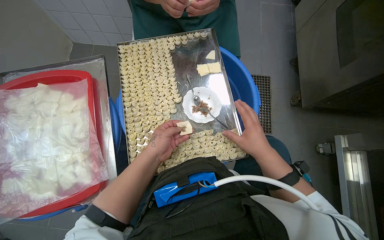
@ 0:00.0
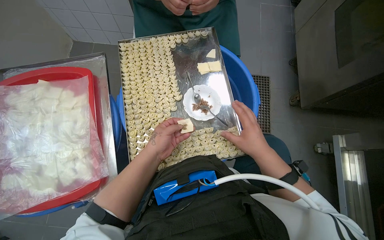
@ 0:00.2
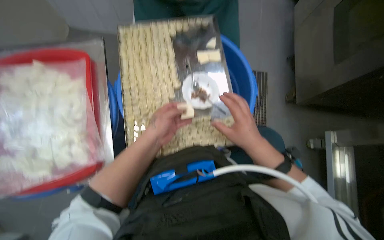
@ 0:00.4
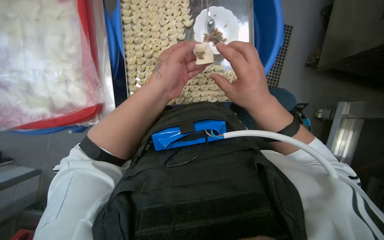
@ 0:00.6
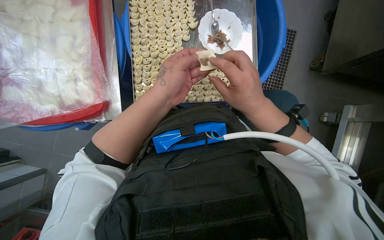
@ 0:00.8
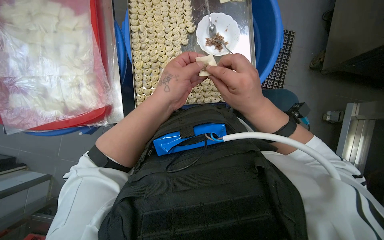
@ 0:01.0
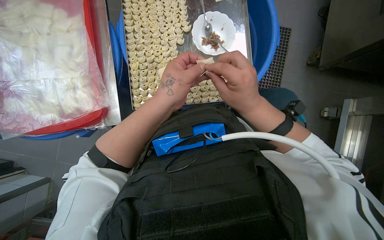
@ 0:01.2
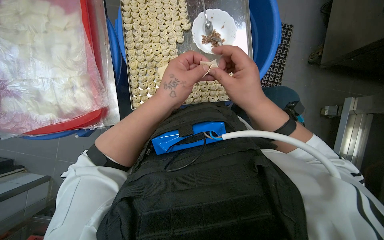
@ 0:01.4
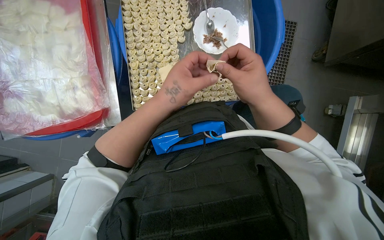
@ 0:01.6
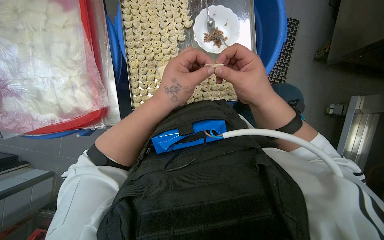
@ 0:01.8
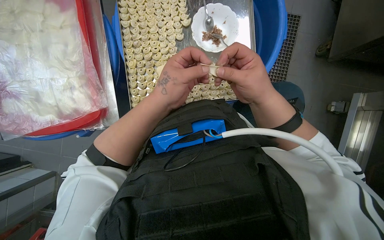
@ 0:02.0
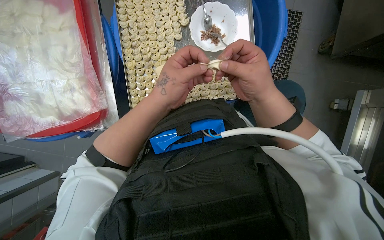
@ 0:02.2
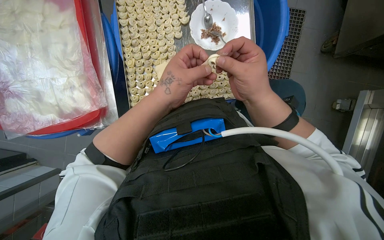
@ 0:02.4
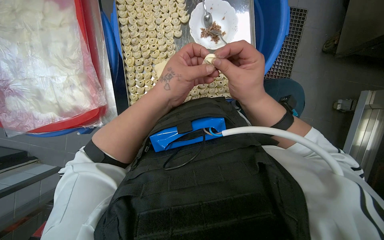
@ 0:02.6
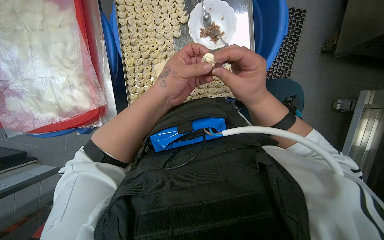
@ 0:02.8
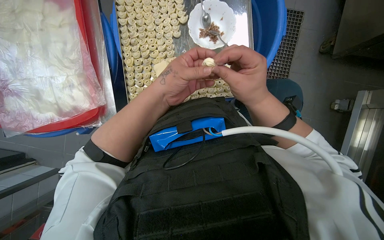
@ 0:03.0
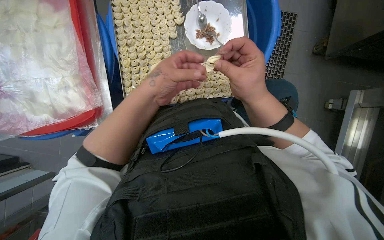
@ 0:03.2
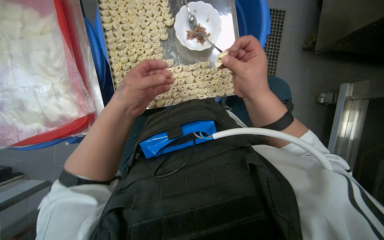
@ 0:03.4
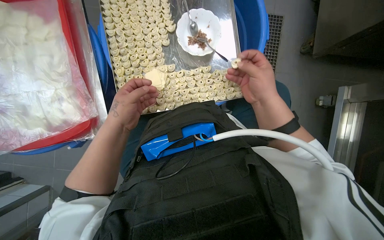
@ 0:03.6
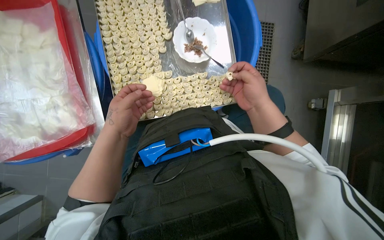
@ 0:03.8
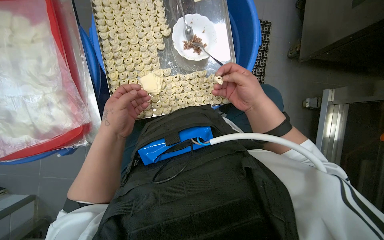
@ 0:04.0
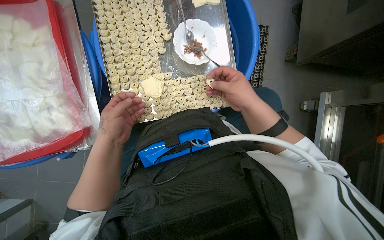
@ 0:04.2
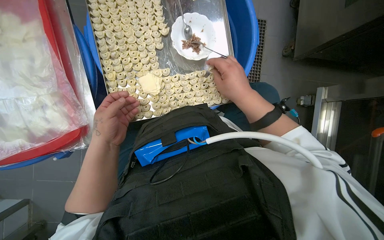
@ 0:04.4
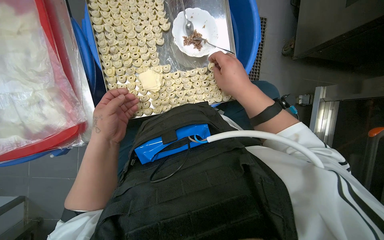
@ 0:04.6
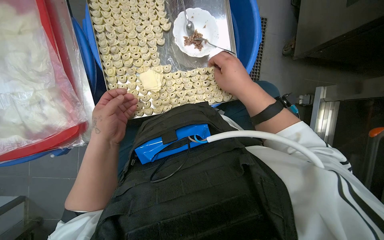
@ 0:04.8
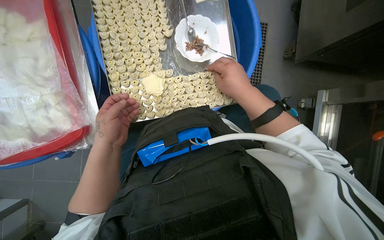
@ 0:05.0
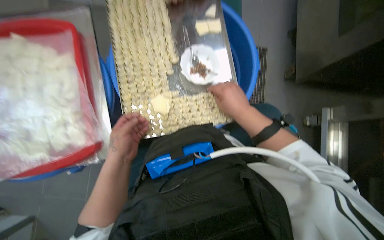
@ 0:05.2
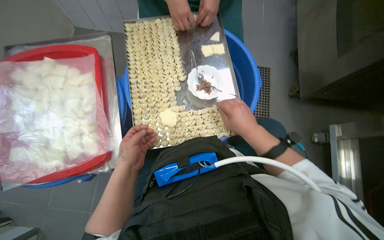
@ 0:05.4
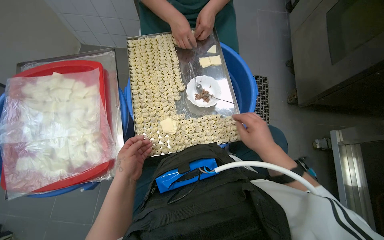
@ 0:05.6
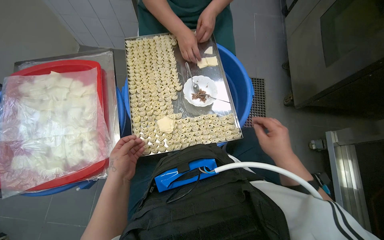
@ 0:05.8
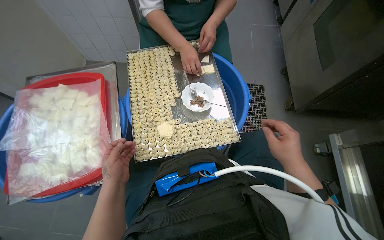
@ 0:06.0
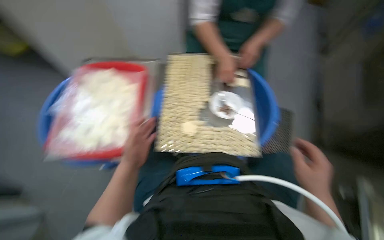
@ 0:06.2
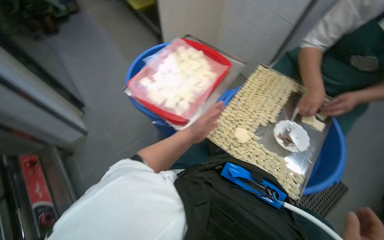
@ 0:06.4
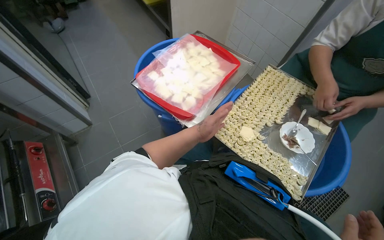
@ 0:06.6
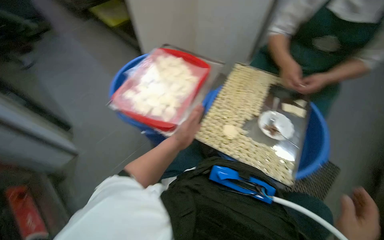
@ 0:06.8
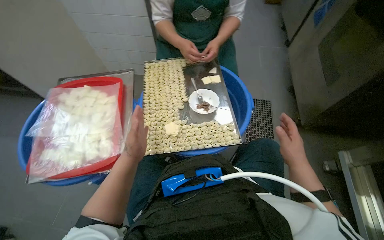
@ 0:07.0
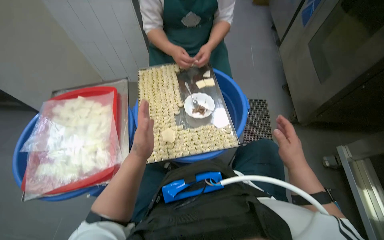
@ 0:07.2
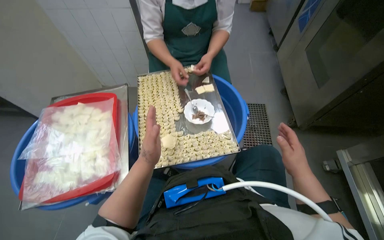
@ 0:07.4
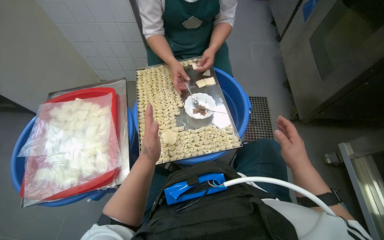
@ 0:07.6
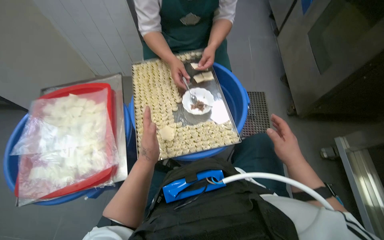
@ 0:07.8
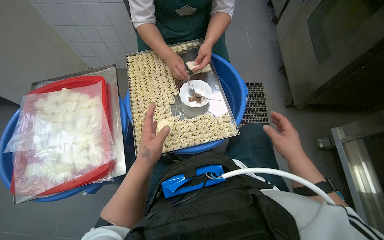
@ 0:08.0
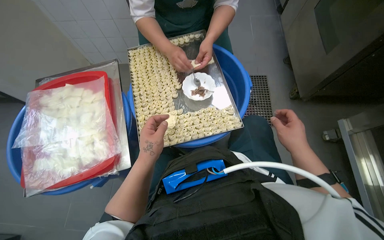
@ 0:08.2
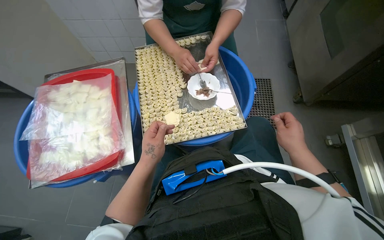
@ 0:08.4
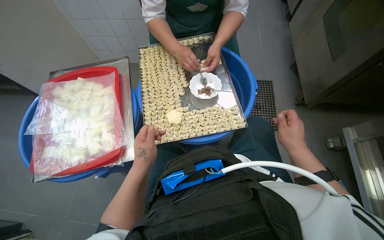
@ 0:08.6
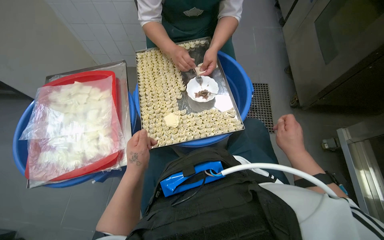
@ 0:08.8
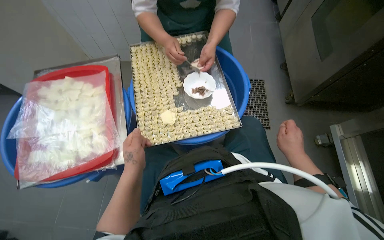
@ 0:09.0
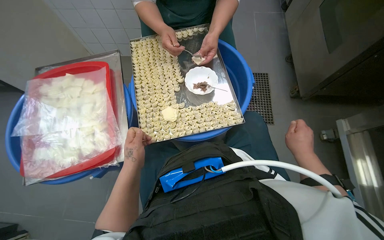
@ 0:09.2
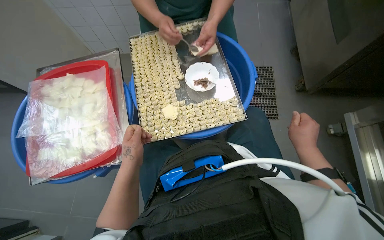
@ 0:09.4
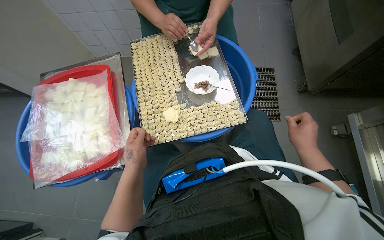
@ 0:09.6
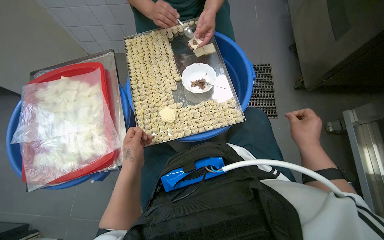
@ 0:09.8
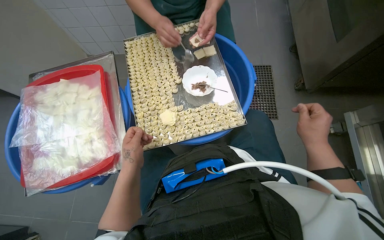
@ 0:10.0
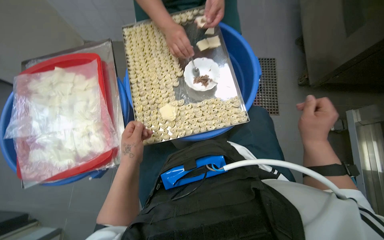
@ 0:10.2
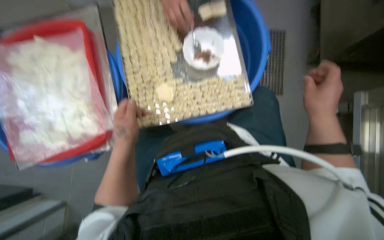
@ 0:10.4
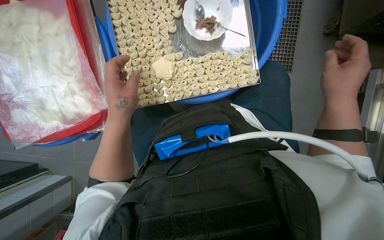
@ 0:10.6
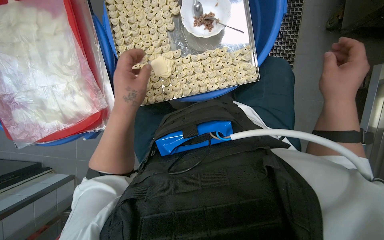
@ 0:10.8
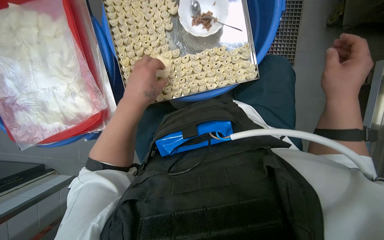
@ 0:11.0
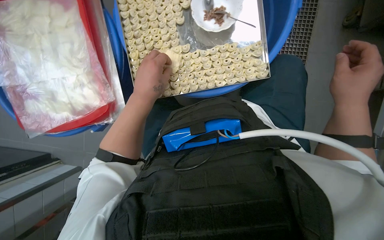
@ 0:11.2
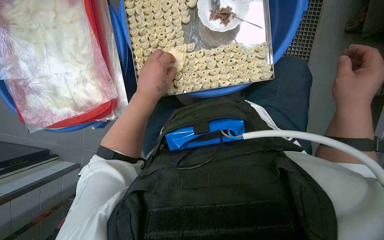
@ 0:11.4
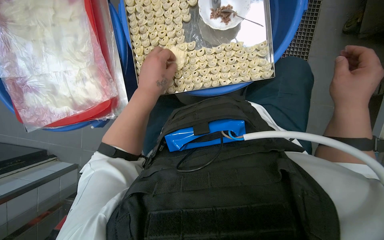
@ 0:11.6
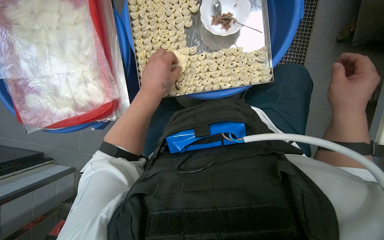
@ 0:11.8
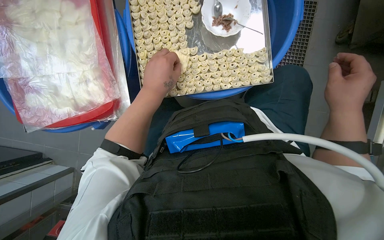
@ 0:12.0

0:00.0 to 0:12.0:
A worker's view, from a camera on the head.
Job: preparing food.
The whole recording: Filling dough pieces with meat. The worker continues to fill dough pieces with meat and shape them before placing them on a tray.
0:00.0 to 0:01.6: The view tips downward by roughly 15 degrees. The left hand heads nearer to the camera, covering approximately 10 cm.
0:01.6 to 0:03.0: The hands are busy where they are.
0:03.0 to 0:04.4: The left hand goes about 10 cm to the left.
0:04.4 to 0:06.0: The view tilts about 20 degrees upward. The right hand is displaced to the right by some 10 cm.
0:09.0 to 0:10.4: The wearer looks roughly 15 degrees further downward.
0:10.4 to 0:12.0: The hands are busy where they are.

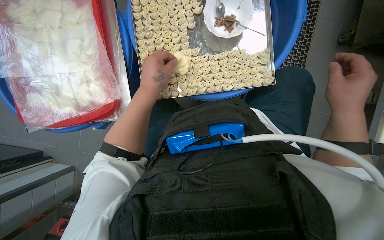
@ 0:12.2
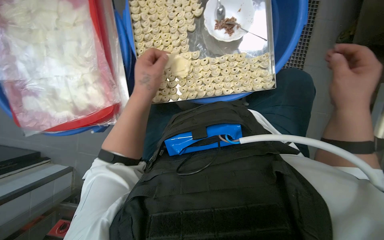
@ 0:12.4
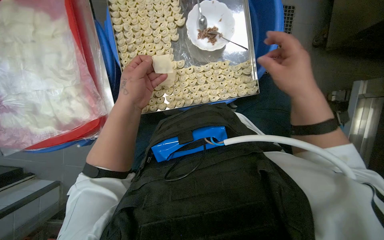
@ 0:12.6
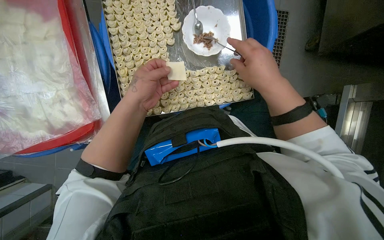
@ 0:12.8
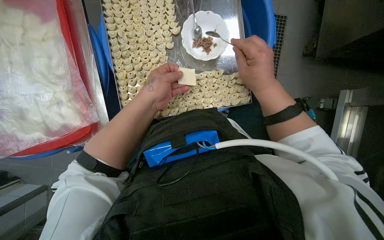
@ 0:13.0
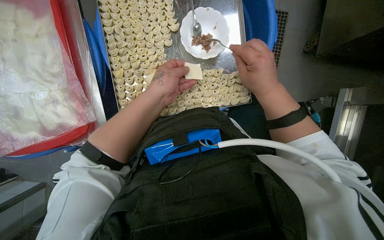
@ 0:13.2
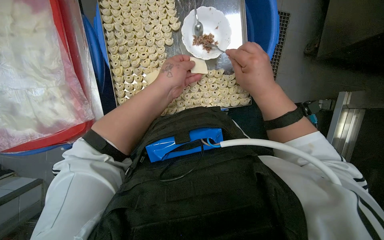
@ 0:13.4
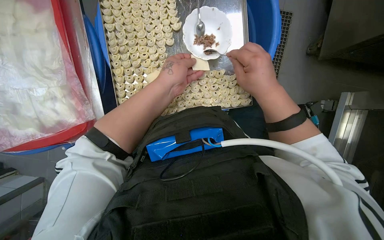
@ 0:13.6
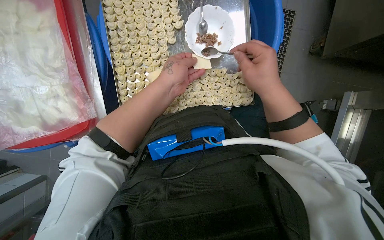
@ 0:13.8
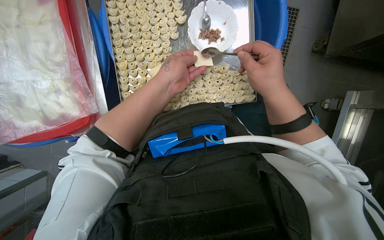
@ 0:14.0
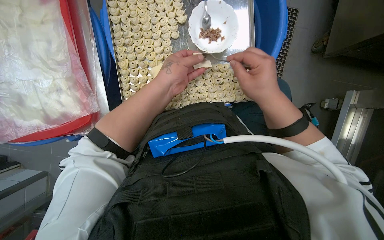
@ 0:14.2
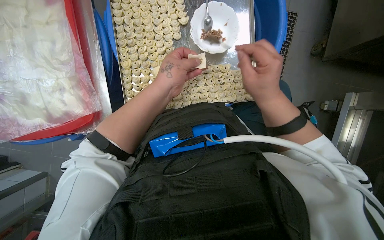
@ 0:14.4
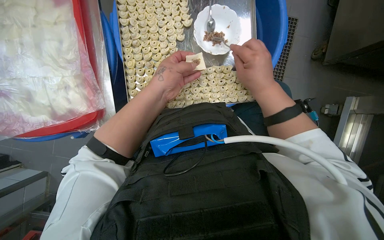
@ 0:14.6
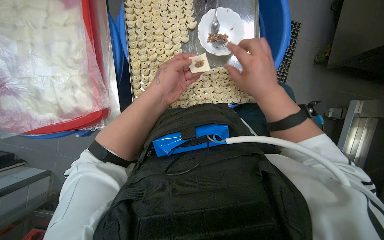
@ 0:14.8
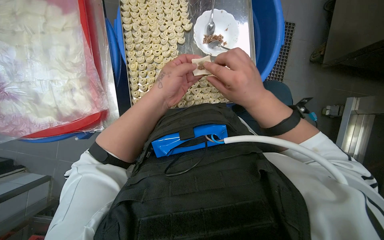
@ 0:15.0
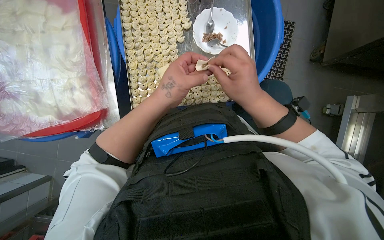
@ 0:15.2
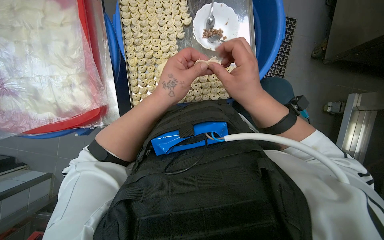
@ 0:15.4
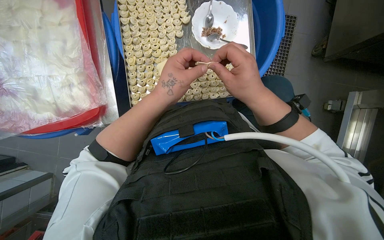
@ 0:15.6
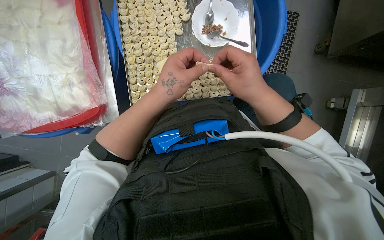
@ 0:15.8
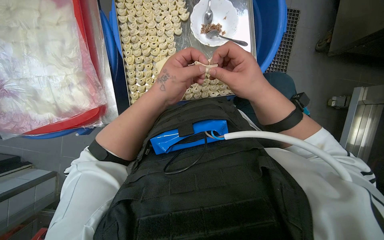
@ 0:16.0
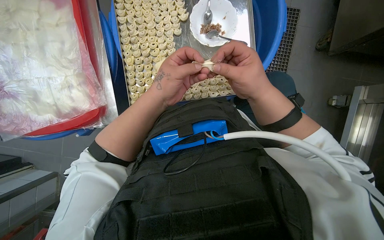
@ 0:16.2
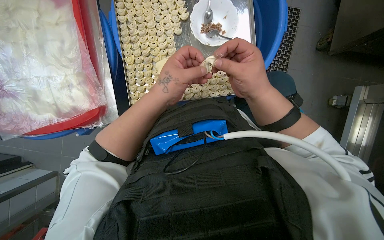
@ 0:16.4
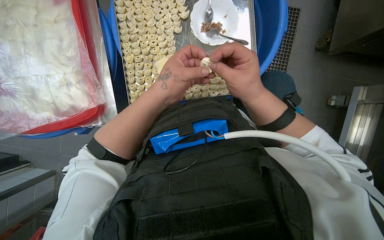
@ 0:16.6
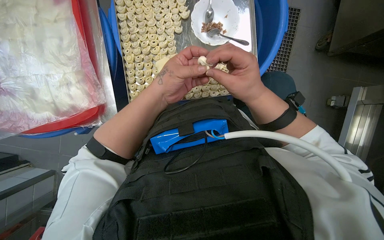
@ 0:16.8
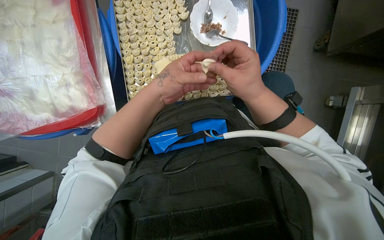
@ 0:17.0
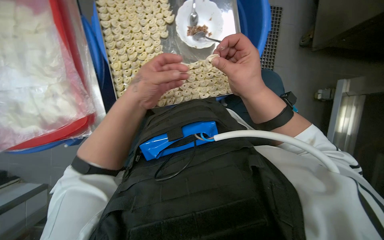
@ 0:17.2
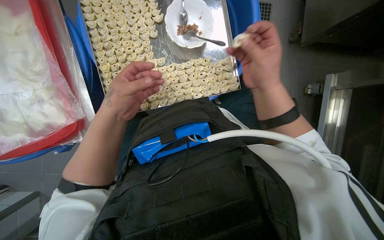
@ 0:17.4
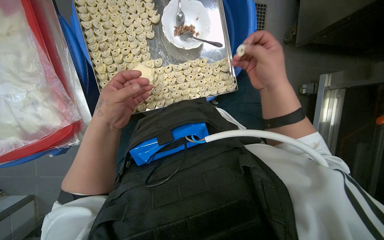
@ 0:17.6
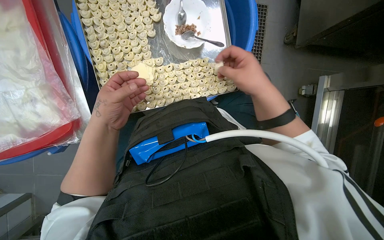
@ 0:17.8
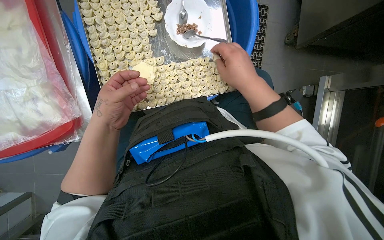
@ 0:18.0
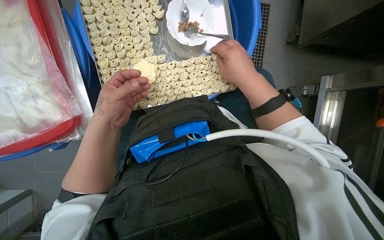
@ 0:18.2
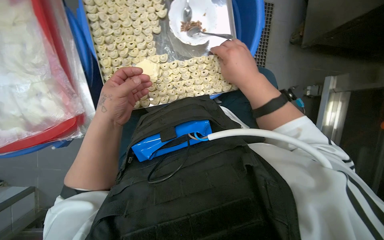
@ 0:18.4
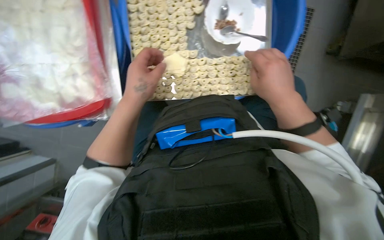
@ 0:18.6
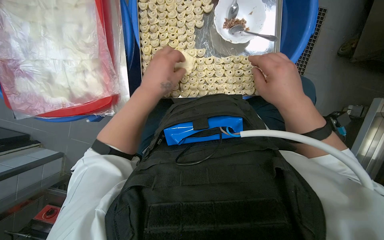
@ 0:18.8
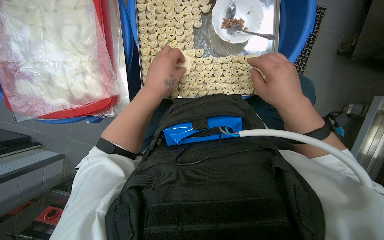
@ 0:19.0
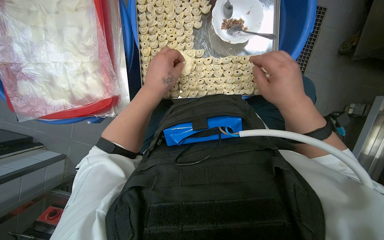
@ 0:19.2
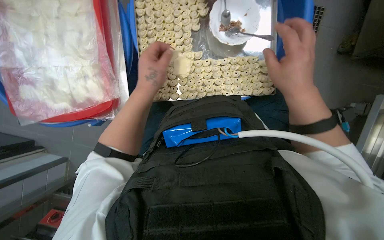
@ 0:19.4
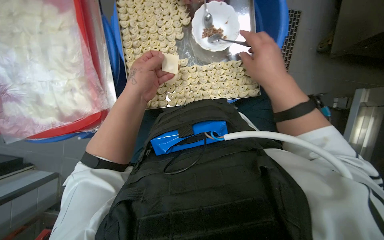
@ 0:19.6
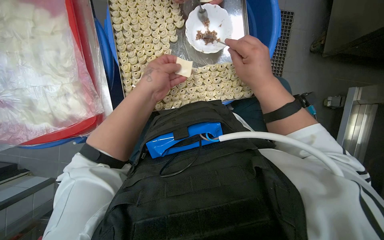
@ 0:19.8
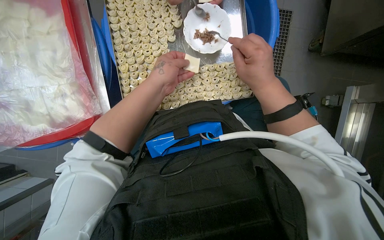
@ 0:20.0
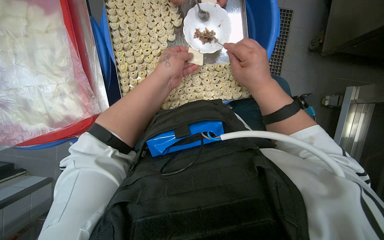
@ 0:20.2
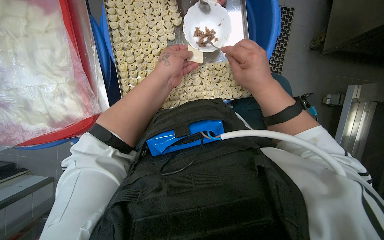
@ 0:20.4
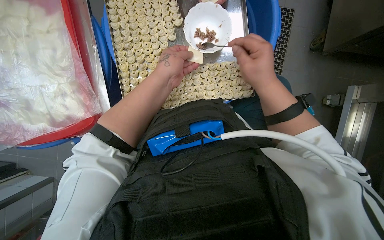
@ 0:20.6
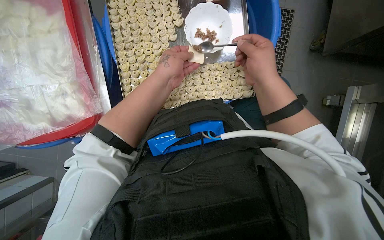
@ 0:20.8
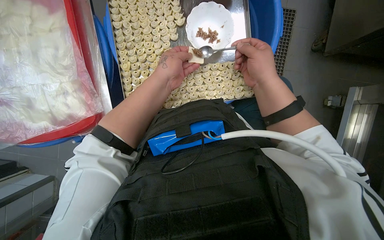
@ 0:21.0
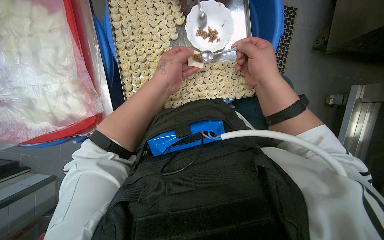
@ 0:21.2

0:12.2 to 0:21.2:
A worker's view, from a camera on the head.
Job: preparing food.
The whole recording: Filling dough pieces with meat. The worker continues to fill dough pieces with meat and shape them before placing them on a tray.
0:12.2 to 0:13.8: The right hand is displaced to the left by roughly 15 cm.
0:13.8 to 0:15.2: The hands make small movements and keep their place.
0:15.2 to 0:16.6: The hands stay close to where they were, moving slightly.
0:16.6 to 0:18.2: The left hand is displaced to the left by some 10 cm.
0:18.2 to 0:19.8: The hands stay close to where they were, moving slightly.
0:19.8 to 0:21.2: The hands stay close to where they were, moving slightly.
